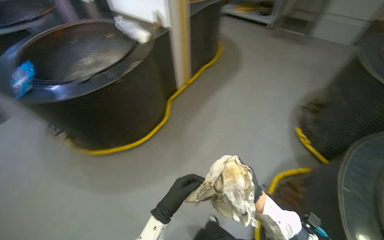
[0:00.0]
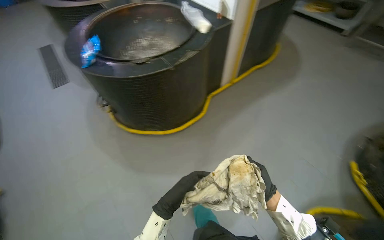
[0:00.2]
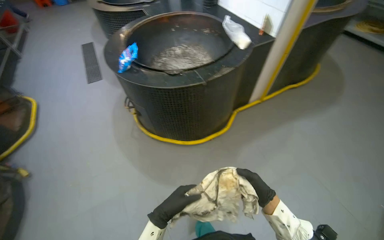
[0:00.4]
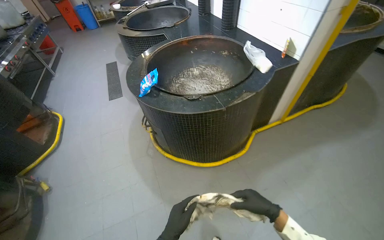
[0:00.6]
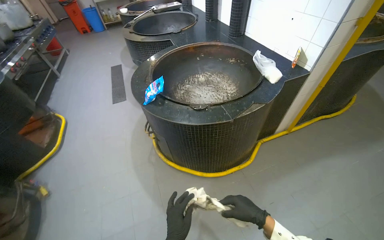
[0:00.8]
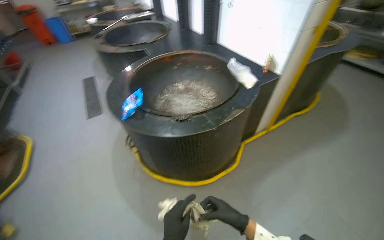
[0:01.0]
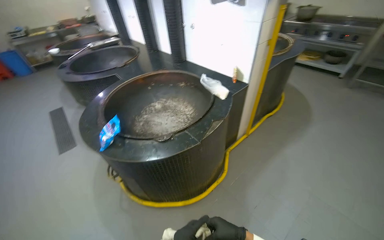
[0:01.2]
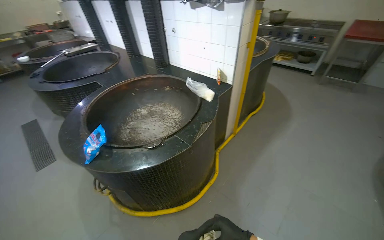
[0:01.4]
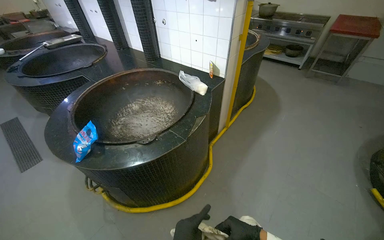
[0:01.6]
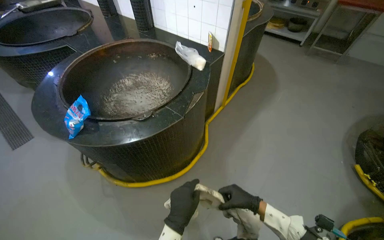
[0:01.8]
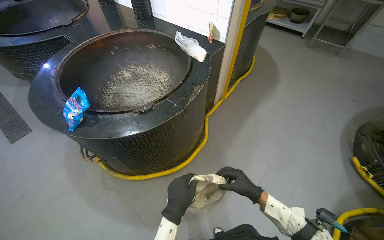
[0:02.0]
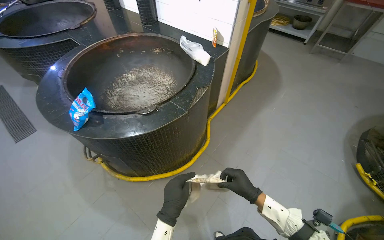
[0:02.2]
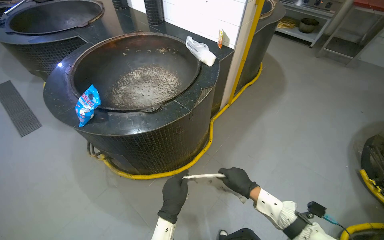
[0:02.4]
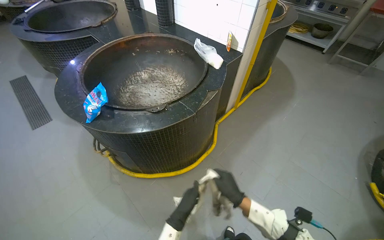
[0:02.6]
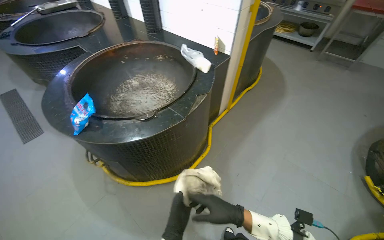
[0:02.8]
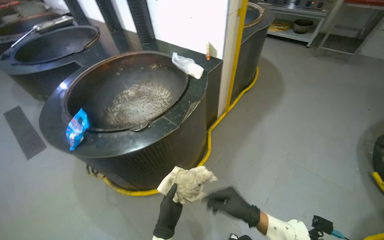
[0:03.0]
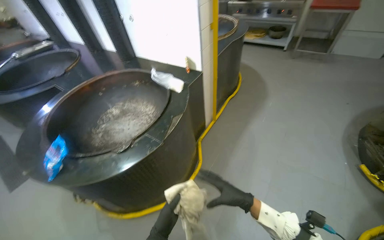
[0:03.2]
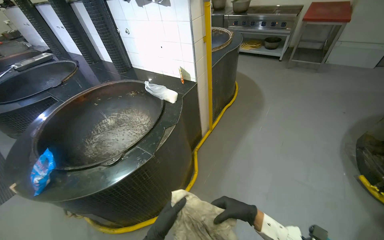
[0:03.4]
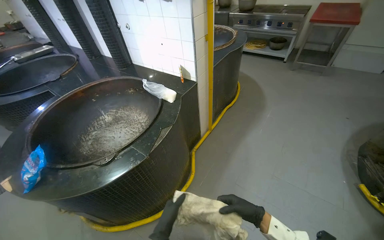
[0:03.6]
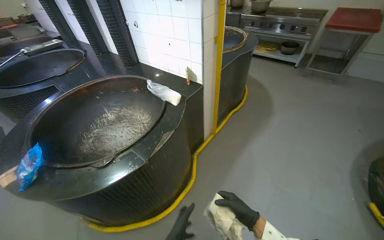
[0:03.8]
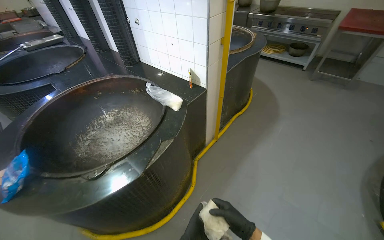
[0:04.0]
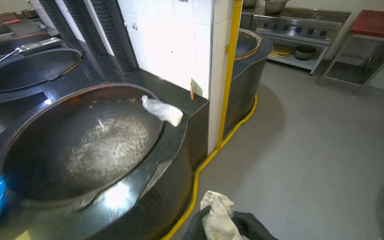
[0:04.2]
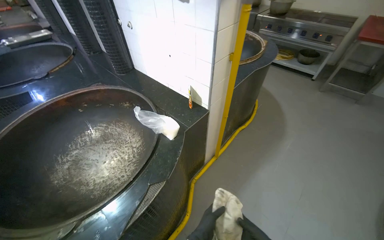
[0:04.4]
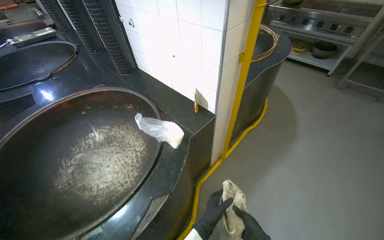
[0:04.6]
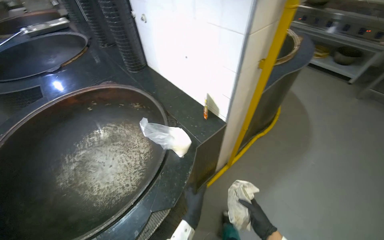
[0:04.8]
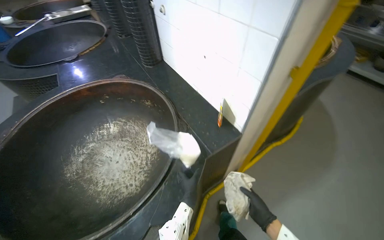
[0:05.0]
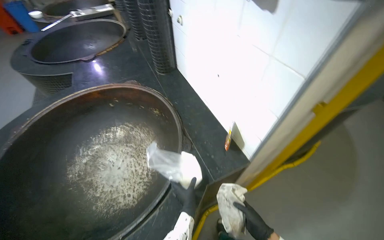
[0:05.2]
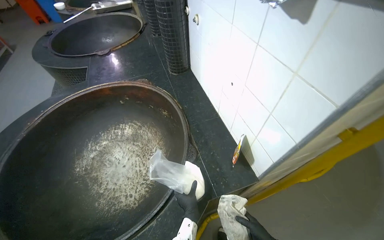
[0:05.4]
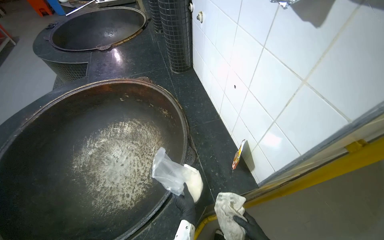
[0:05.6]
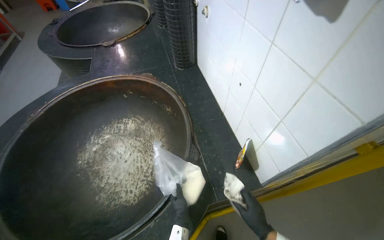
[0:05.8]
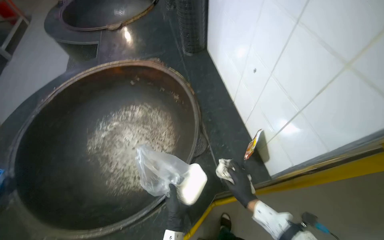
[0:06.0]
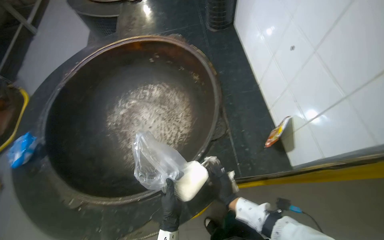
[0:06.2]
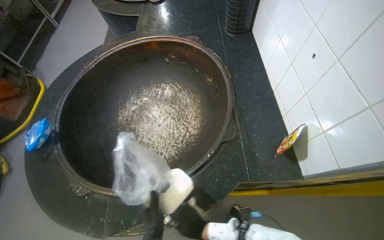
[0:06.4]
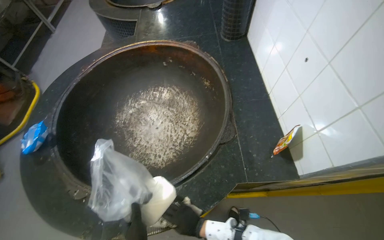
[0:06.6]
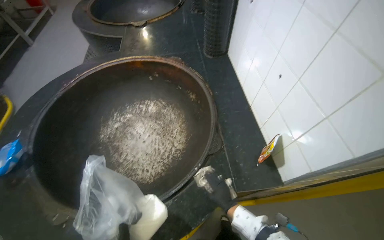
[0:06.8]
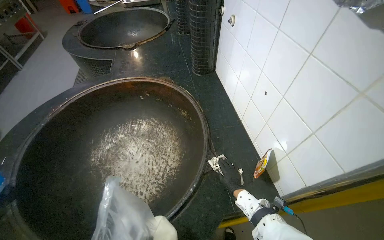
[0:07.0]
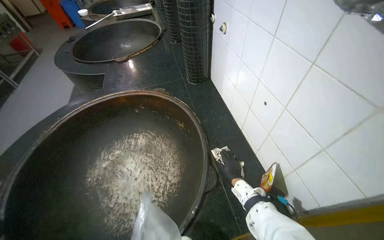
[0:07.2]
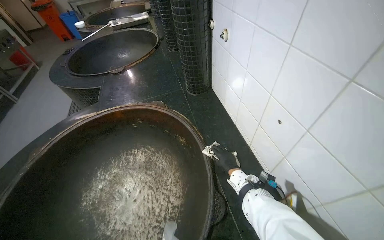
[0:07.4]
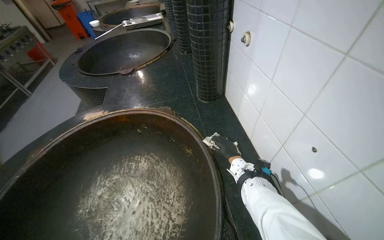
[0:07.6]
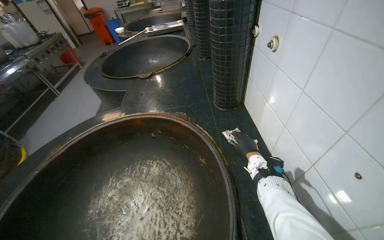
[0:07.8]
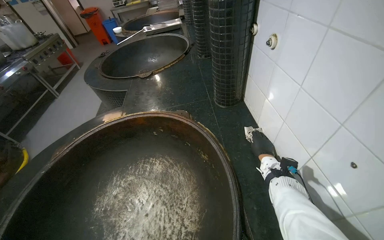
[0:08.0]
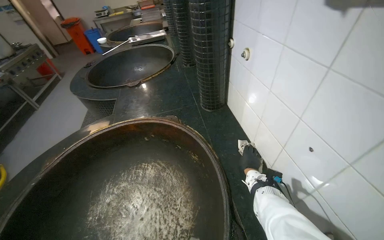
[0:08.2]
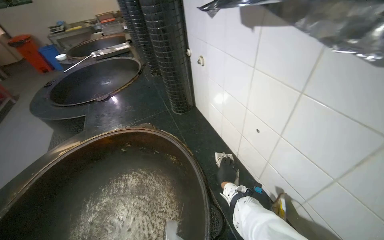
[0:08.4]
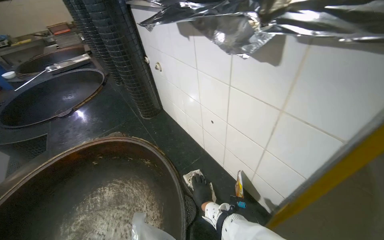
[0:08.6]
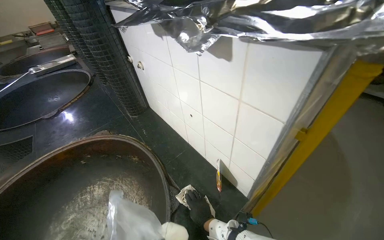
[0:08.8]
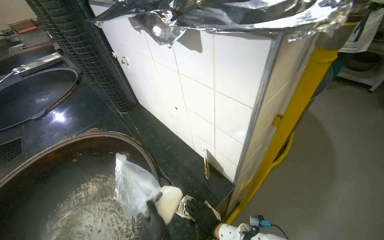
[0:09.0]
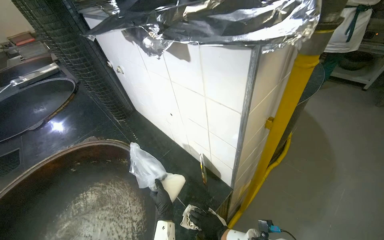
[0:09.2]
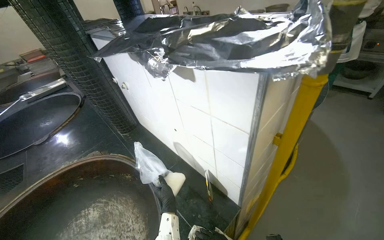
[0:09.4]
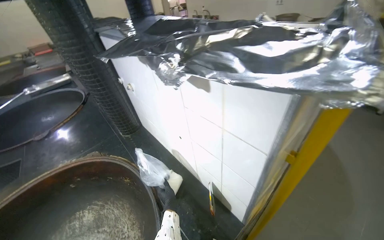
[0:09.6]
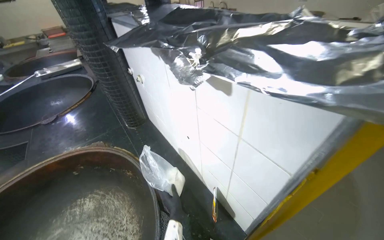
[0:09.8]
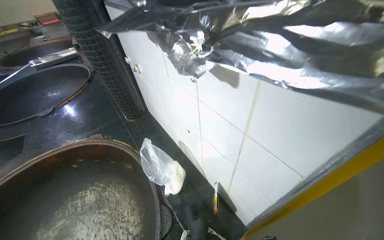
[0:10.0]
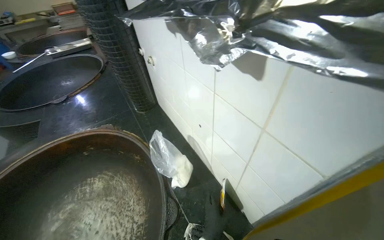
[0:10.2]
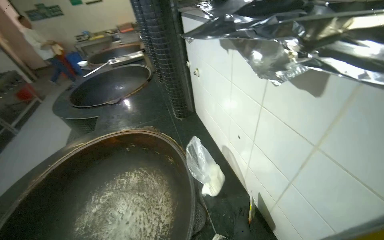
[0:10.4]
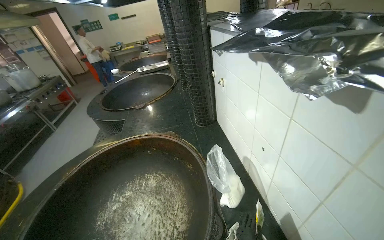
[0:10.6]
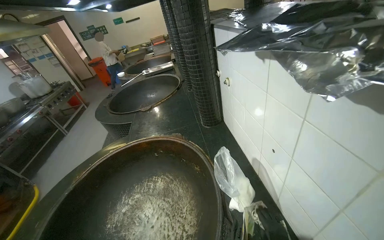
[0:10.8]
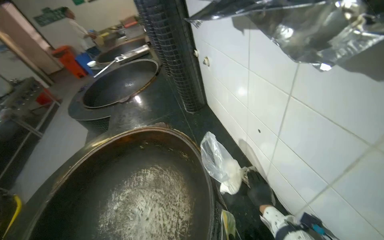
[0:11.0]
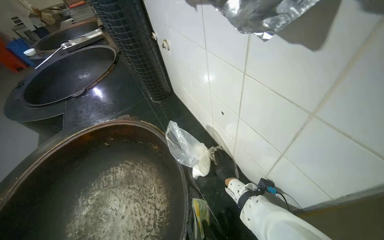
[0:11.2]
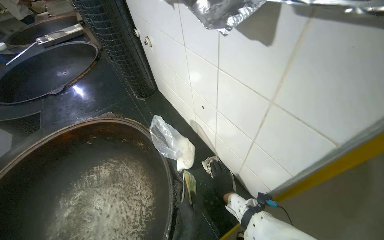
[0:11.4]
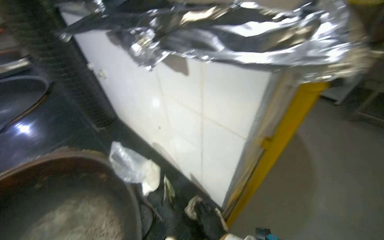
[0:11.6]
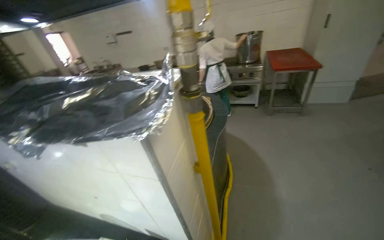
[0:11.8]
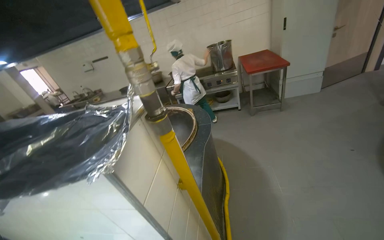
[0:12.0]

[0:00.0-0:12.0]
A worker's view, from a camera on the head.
Job: wiping surfaces.
The whole recording: Wiping kitchen countertop. The worker wipes the kitchen countertop around the large cooking pots with a white cloth.
0:00.0 to 0:01.6: The camera pitches upward, by some 15 degrees.
0:03.0 to 0:04.4: The head travels roughly 60 cm.
0:04.4 to 0:06.0: The head travels some 50 cm. The wearer's head swings roughly 35 degrees to the left. The view tilts roughly 15 degrees downward.
0:06.0 to 0:07.6: The right hand travels up the picture and farther from the camera by about 50 cm.
0:07.6 to 0:09.0: The wearer's head swings some 30 degrees to the right. The right hand travels nearer to the camera and down the picture by approximately 50 cm.
0:09.0 to 0:10.4: The head turns to the left by about 25 degrees.
0:10.4 to 0:12.0: The wearer looks about 55 degrees further to the right. The view tilts approximately 15 degrees upward.

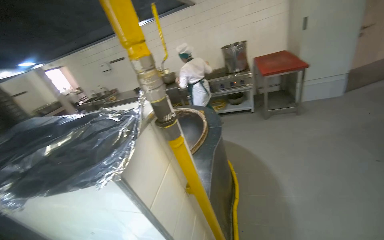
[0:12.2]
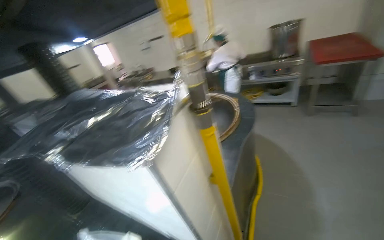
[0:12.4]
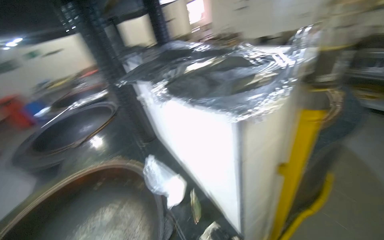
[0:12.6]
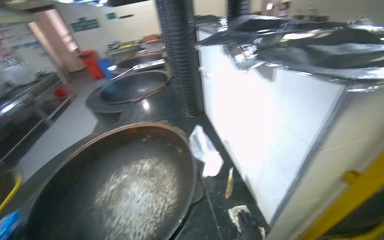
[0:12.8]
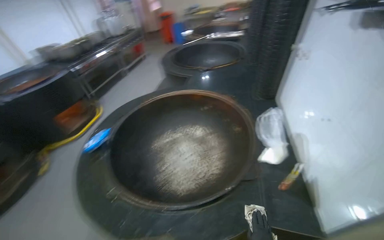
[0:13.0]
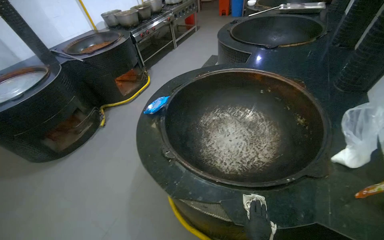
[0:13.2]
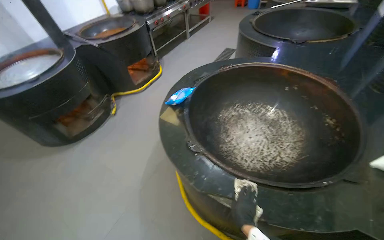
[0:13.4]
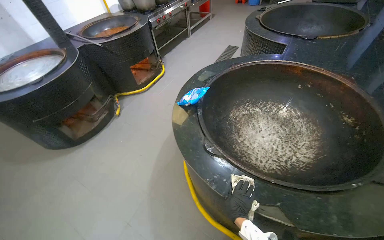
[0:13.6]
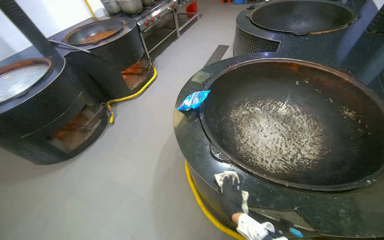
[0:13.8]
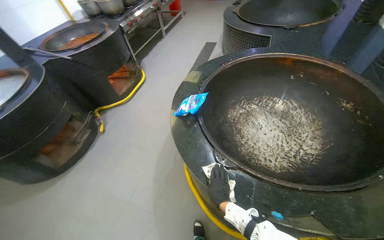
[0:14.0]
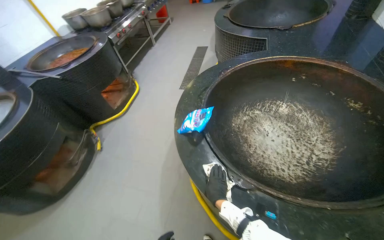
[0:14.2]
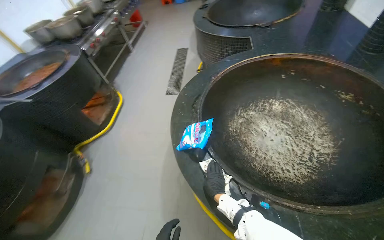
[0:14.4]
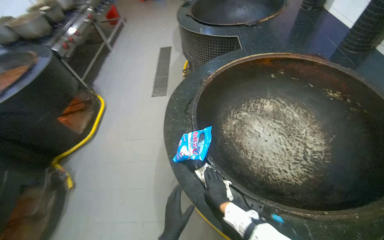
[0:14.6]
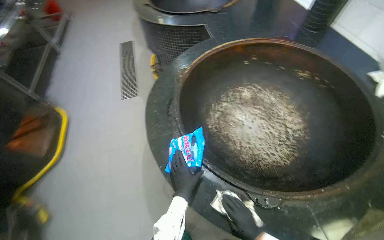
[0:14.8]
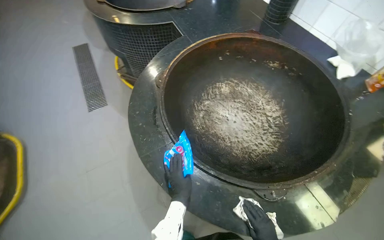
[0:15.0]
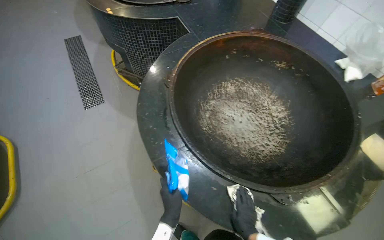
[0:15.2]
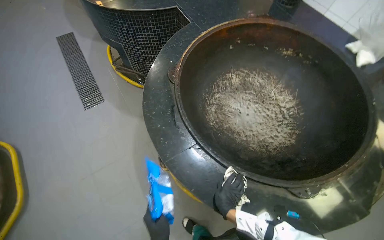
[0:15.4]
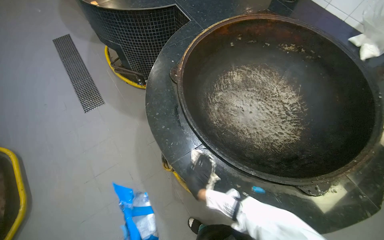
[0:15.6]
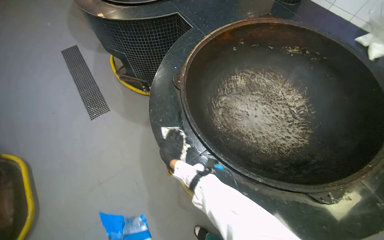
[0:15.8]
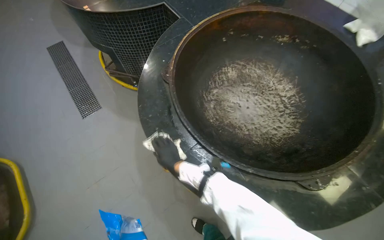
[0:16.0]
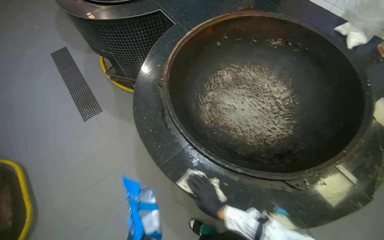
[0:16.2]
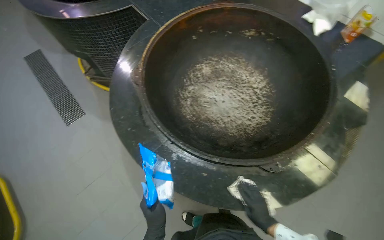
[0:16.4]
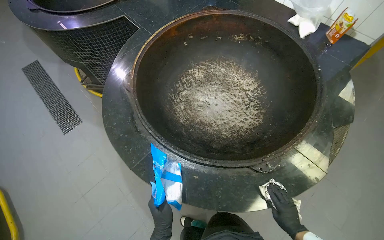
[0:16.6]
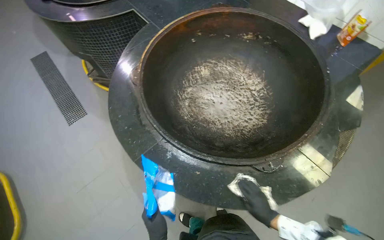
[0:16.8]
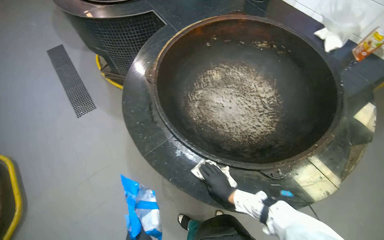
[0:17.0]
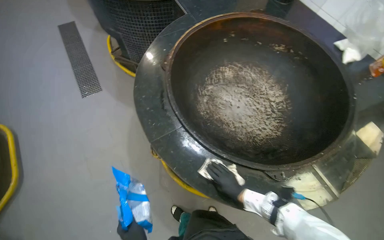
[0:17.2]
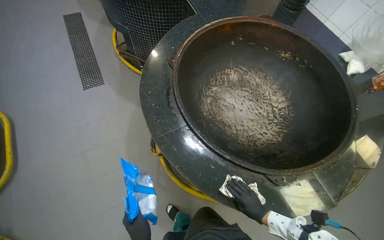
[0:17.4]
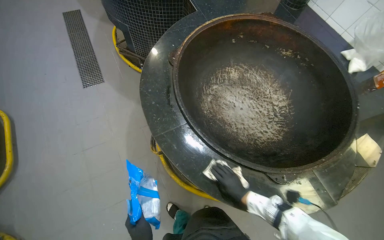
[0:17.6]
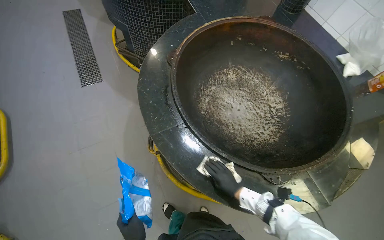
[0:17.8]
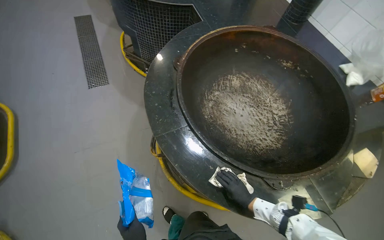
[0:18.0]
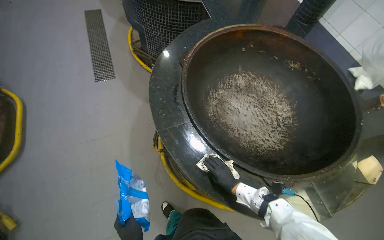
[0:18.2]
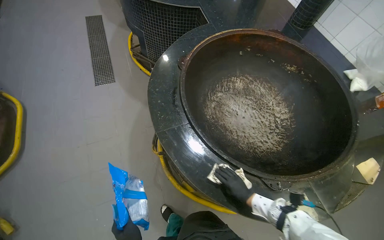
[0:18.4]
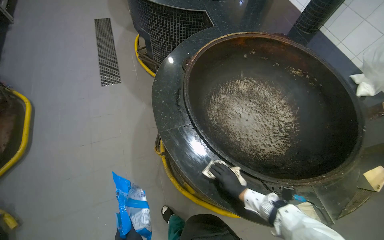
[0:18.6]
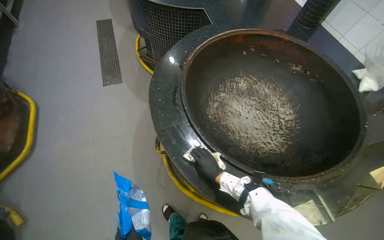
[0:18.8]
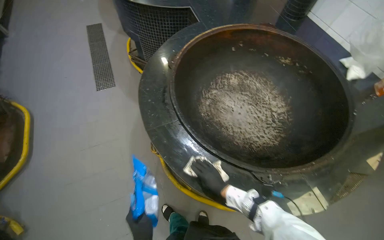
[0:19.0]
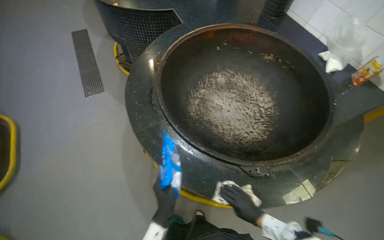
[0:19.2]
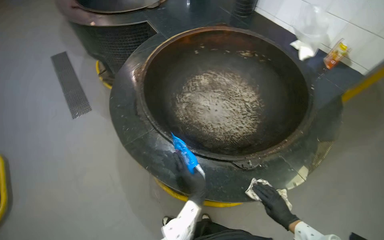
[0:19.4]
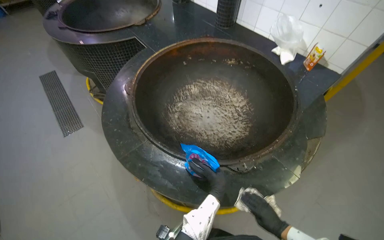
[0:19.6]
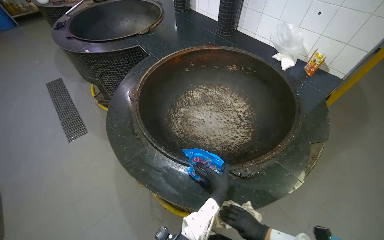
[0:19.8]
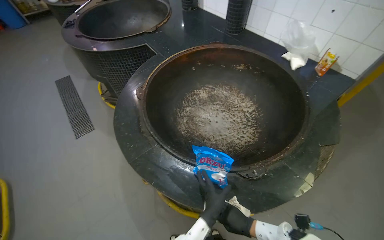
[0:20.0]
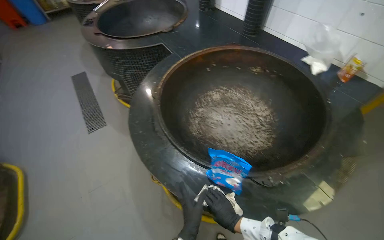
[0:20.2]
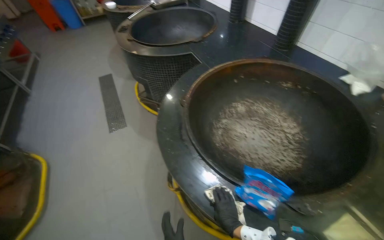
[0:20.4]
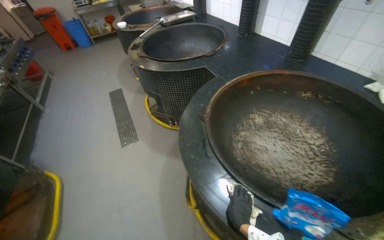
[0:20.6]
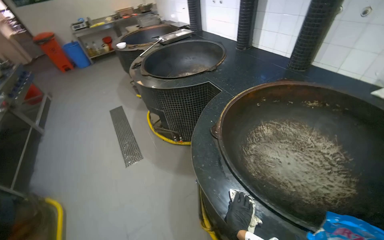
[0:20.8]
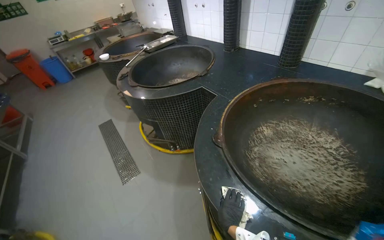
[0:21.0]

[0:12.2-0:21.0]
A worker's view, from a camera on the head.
Job: wiping surfaces.
The whole recording: Wiping kitchen countertop. The worker wipes the kitchen countertop around the large cooking pots with a white cloth.
0:12.2 to 0:13.6: The camera travels approximately 70 cm. The head rotates some 75 degrees to the left. The camera pitches downward, by some 35 degrees.
0:13.6 to 0:15.2: The camera is carried some 80 cm. The head rotates some 60 degrees to the right.
0:15.2 to 0:16.6: The right hand heads to the right, covering some 20 cm.
0:16.6 to 0:18.0: The right hand goes left and right, approximately 20 cm each way, reversing 2 times.
0:18.0 to 0:19.6: The right hand goes approximately 25 cm down the picture and to the right.
0:19.6 to 0:21.0: The camera travels approximately 50 cm. The camera pitches upward, by roughly 15 degrees.
